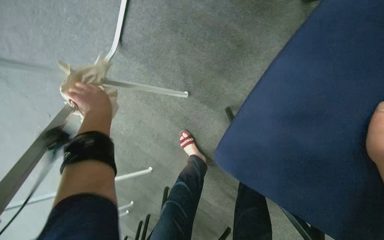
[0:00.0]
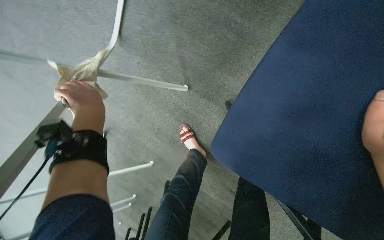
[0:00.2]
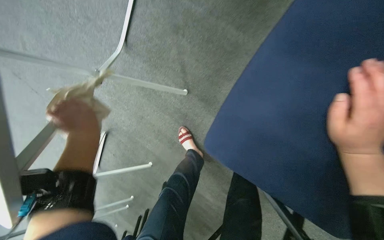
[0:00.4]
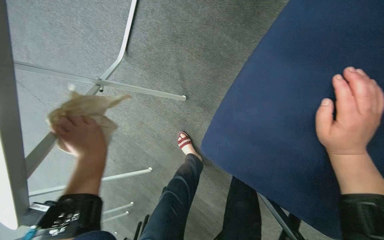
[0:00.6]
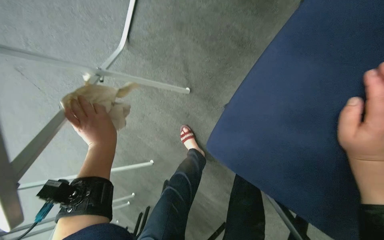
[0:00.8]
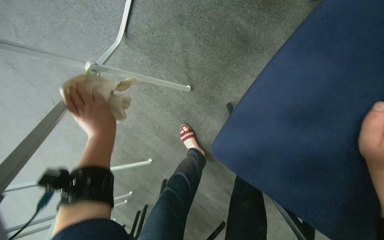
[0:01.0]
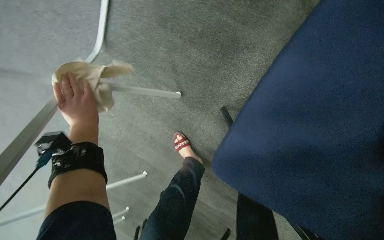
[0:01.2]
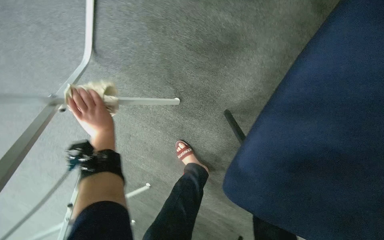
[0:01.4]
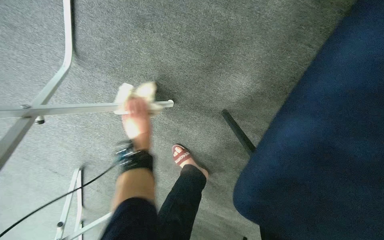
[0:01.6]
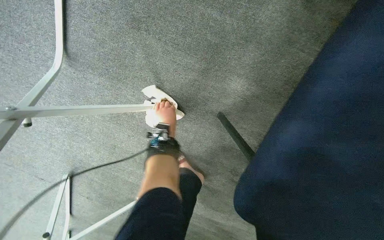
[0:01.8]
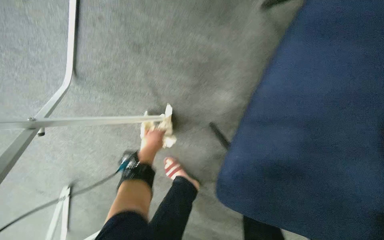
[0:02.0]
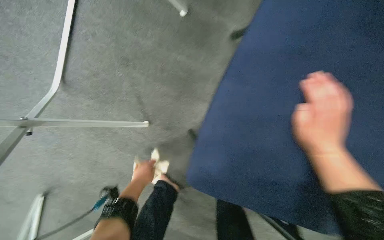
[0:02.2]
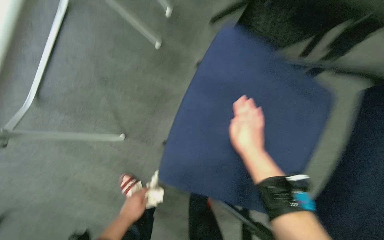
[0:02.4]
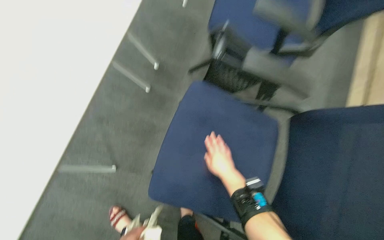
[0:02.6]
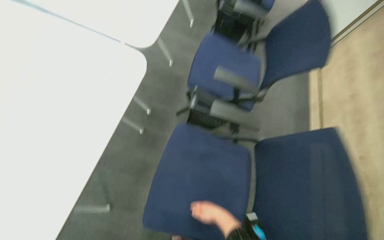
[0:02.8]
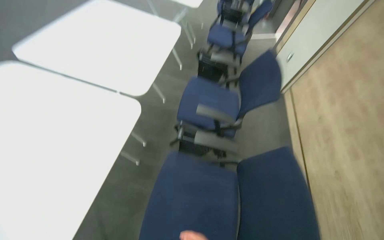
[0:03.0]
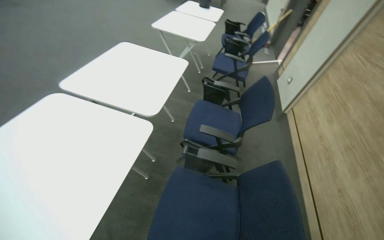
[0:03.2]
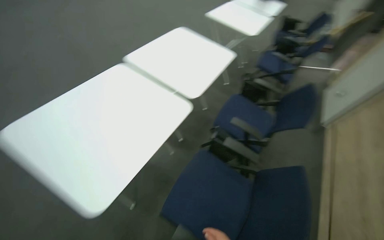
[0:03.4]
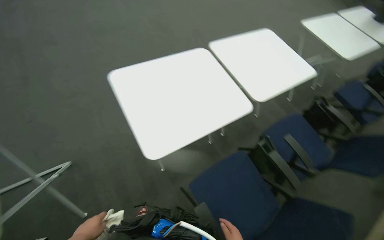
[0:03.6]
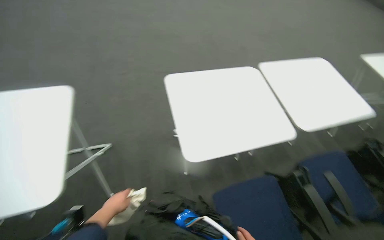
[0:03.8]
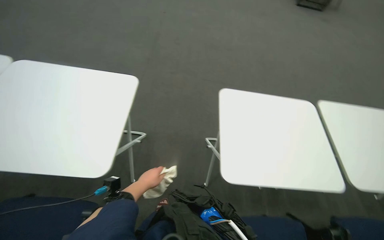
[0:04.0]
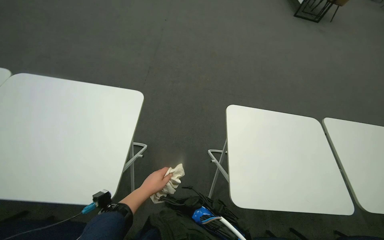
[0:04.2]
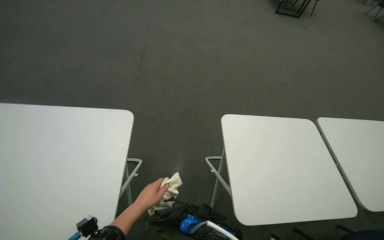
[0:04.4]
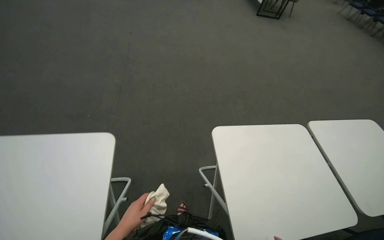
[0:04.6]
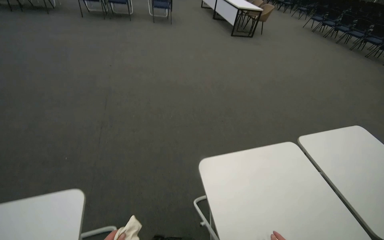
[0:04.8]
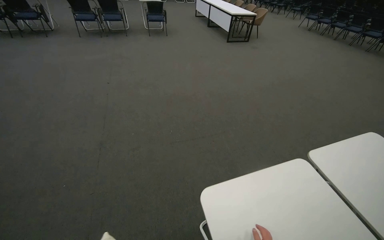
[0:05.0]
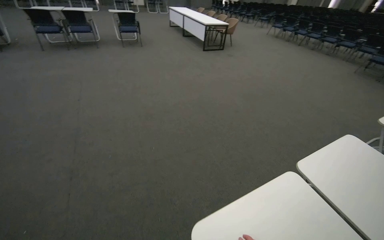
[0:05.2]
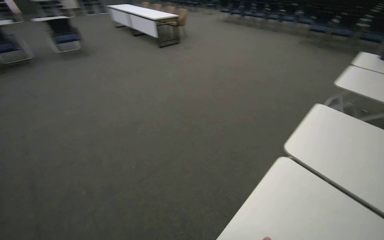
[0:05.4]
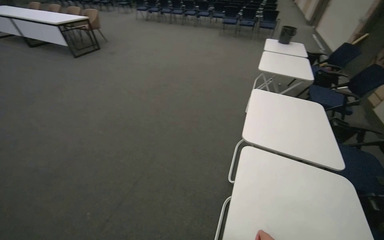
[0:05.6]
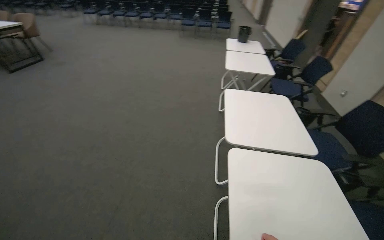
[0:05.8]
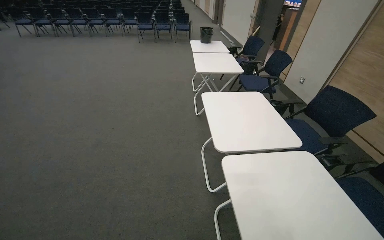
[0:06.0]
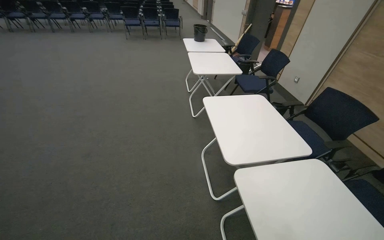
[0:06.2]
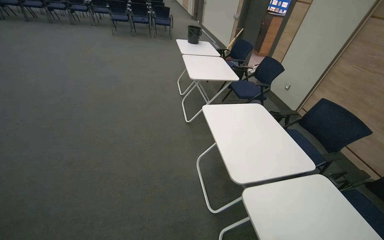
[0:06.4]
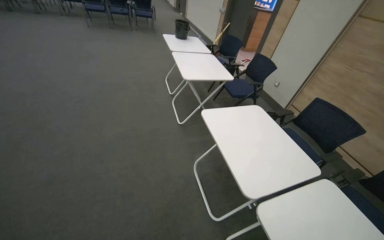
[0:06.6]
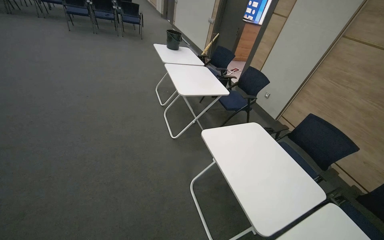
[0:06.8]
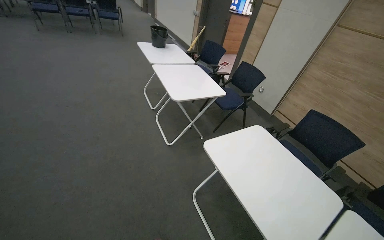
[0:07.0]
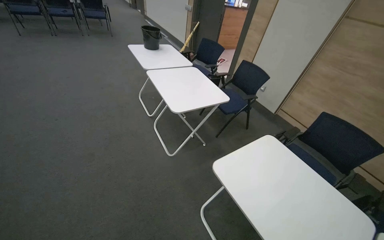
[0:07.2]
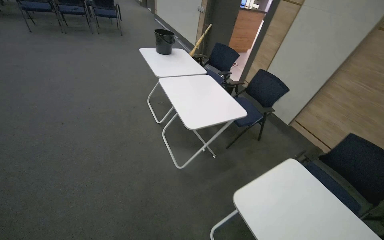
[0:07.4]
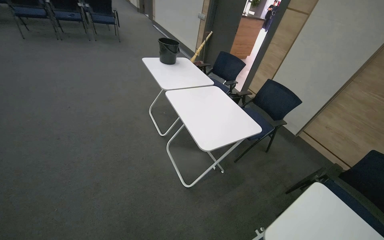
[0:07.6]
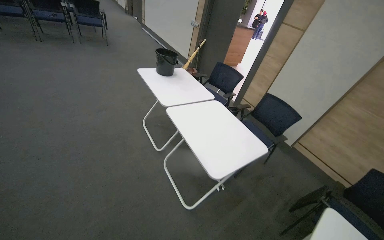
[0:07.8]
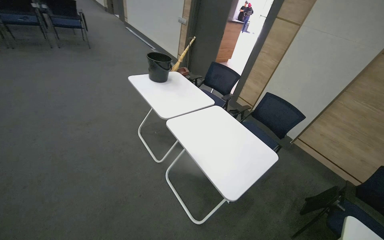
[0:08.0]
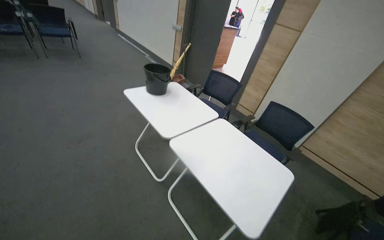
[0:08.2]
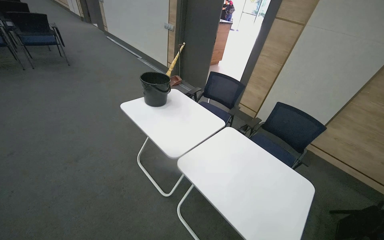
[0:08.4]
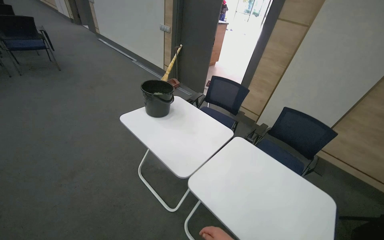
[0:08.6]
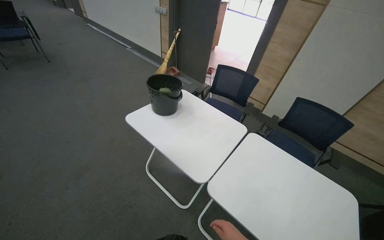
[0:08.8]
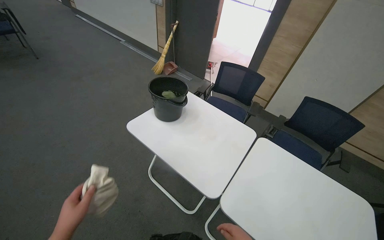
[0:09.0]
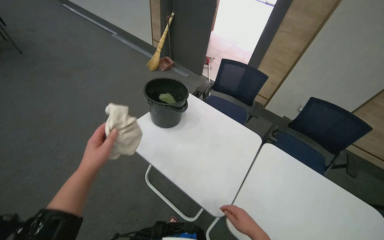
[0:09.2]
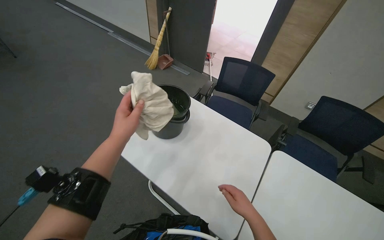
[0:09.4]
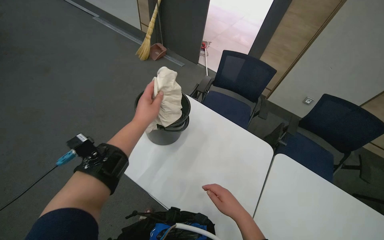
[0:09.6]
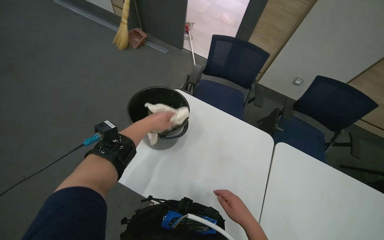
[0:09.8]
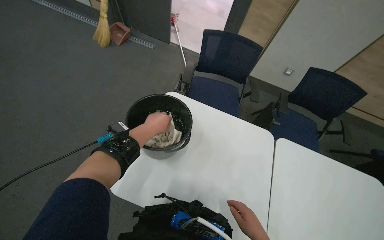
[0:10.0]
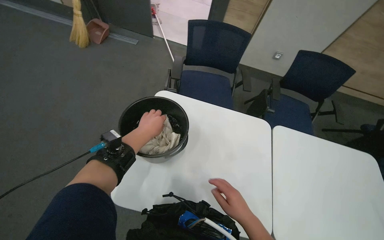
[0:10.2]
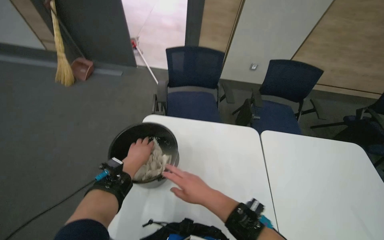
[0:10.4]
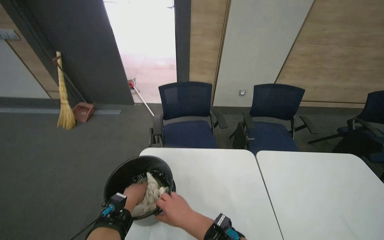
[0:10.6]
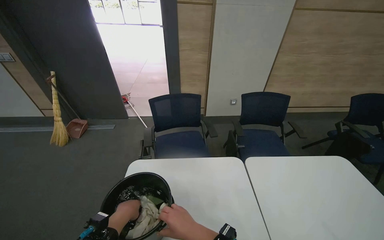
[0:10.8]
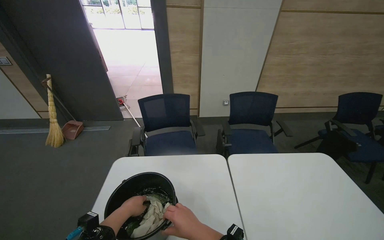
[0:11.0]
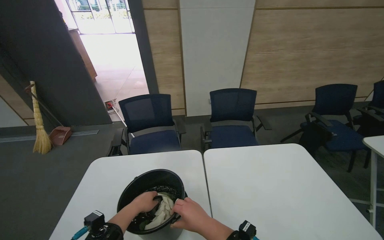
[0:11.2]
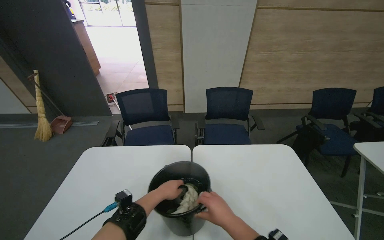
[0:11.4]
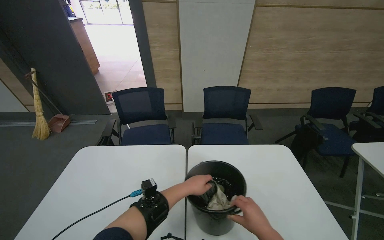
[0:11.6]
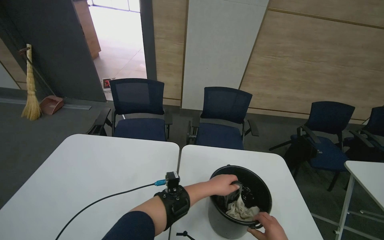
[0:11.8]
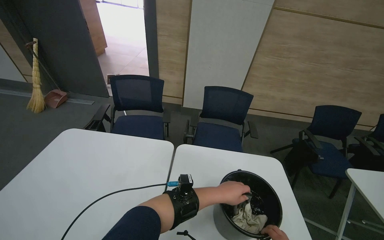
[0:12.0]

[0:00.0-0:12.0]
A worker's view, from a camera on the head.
Job: wiping surfaces.
The whole recording: Wiping conference room tables and chairs. The worker wipes down tables and chairs in the conference room, periodically rinsing the cloth.
0:00.0 to 0:01.6: The left hand shifts about 25 cm farther from the camera and to the right.
0:01.6 to 0:03.0: The camera is carried roughly 70 cm. The head rotates roughly 30 degrees to the right. The camera pitches upward, by roughly 55 degrees.
0:03.0 to 0:04.4: The camera is carried roughly 90 cm. The wearer looks approximately 70 degrees further to the left. The camera pitches upward, by about 10 degrees.
0:06.0 to 0:07.6: The camera is carried approximately 1.5 m. The wearer's head swings roughly 25 degrees to the right.
0:07.6 to 0:09.0: The camera is carried about 1 m. The head rotates roughly 20 degrees to the right.
0:09.0 to 0:10.4: The head travels about 40 cm. The wearer's head swings approximately 30 degrees to the right. The wearer looks approximately 10 degrees further downward.
0:10.4 to 0:12.0: The wearer moves to the right, about 50 cm. The view tips upward by approximately 15 degrees.

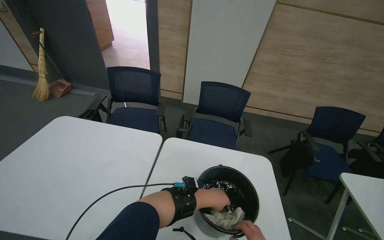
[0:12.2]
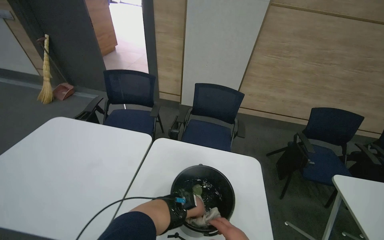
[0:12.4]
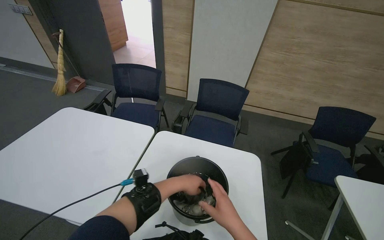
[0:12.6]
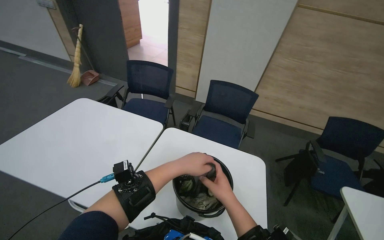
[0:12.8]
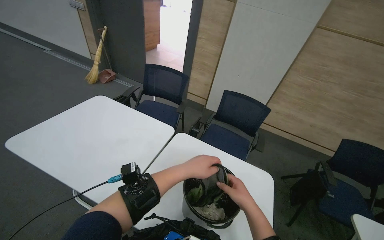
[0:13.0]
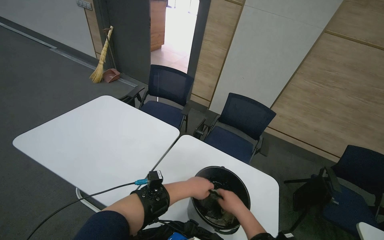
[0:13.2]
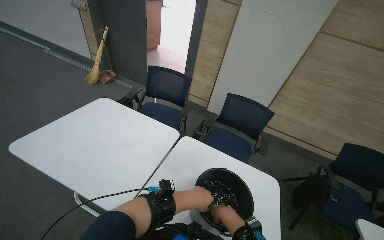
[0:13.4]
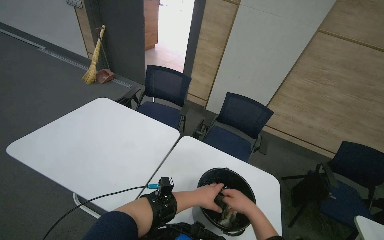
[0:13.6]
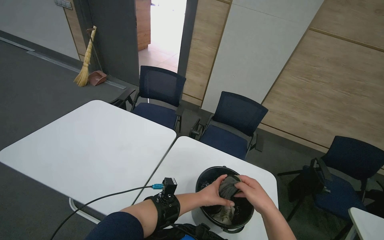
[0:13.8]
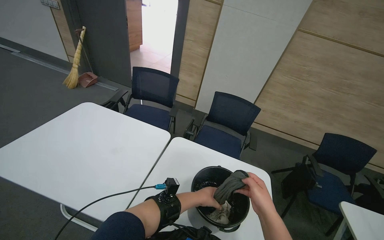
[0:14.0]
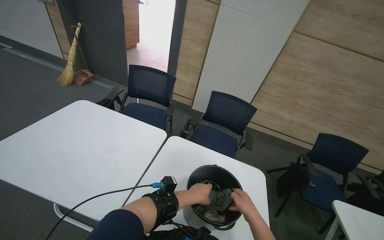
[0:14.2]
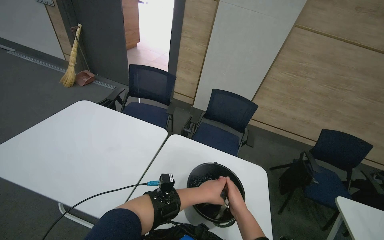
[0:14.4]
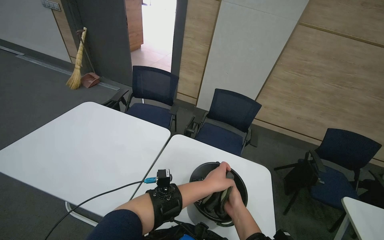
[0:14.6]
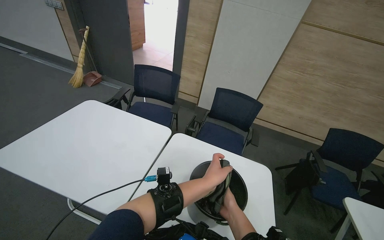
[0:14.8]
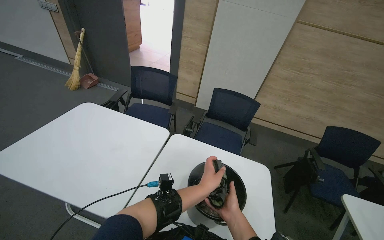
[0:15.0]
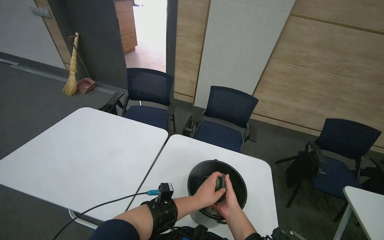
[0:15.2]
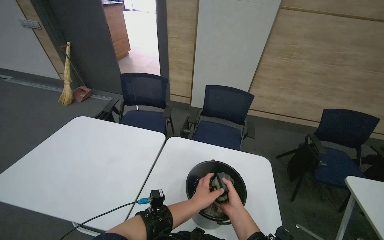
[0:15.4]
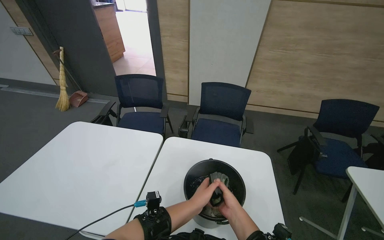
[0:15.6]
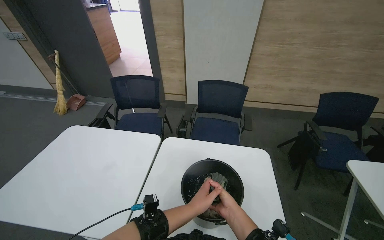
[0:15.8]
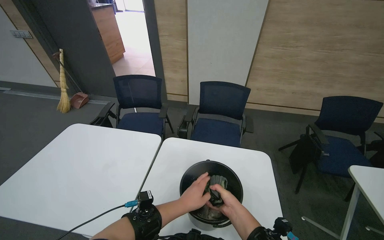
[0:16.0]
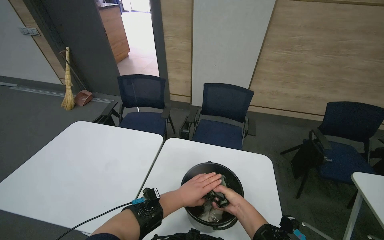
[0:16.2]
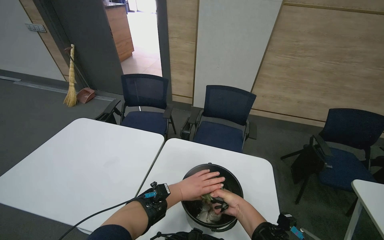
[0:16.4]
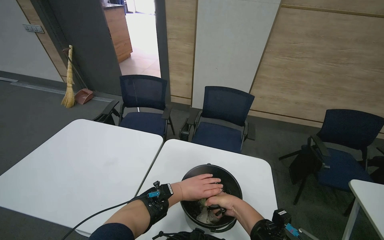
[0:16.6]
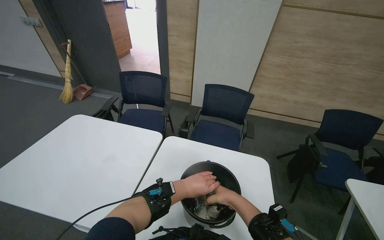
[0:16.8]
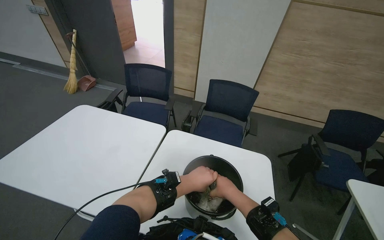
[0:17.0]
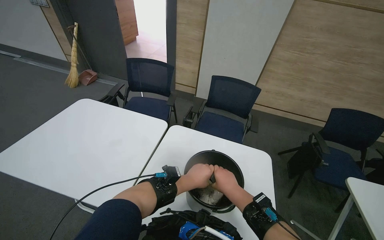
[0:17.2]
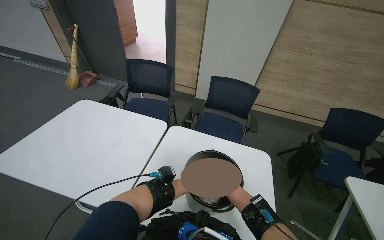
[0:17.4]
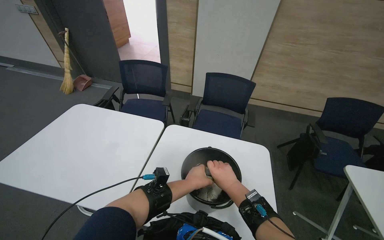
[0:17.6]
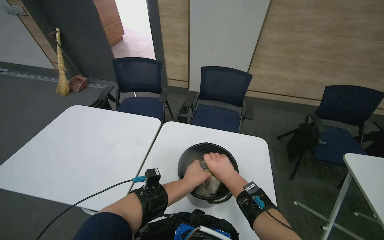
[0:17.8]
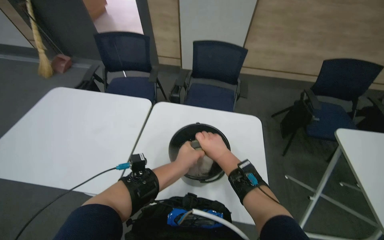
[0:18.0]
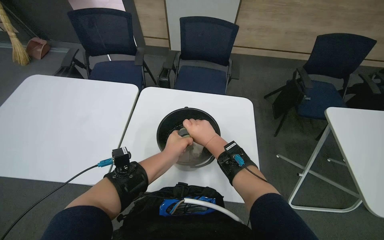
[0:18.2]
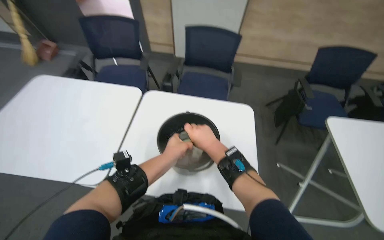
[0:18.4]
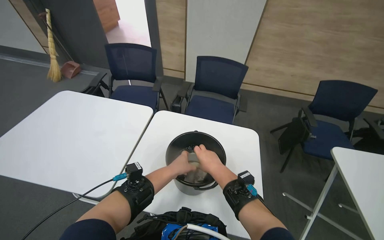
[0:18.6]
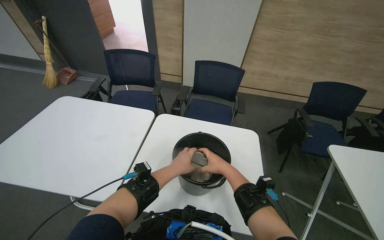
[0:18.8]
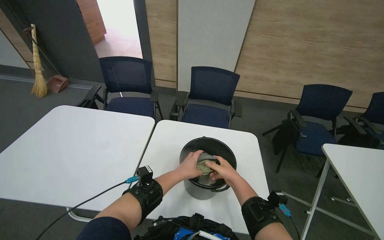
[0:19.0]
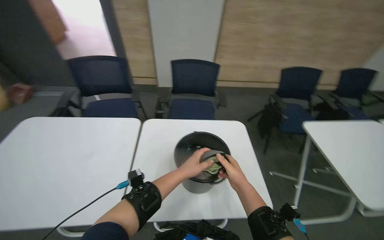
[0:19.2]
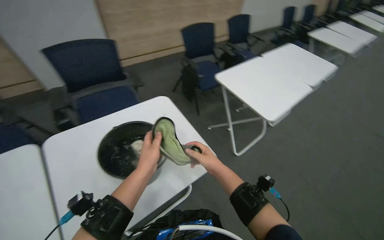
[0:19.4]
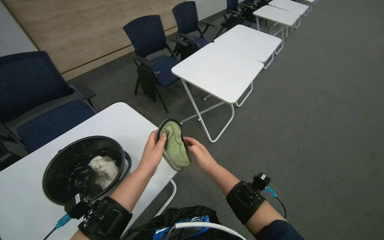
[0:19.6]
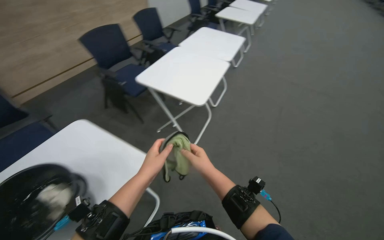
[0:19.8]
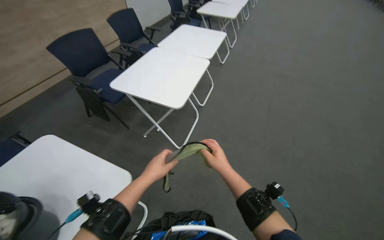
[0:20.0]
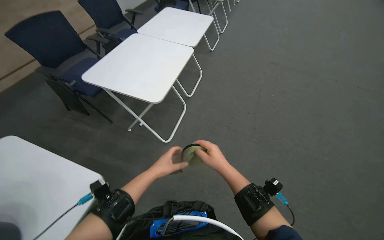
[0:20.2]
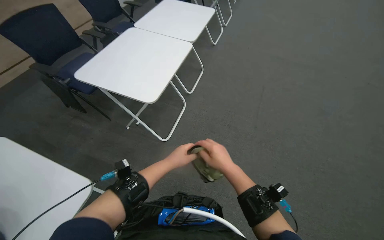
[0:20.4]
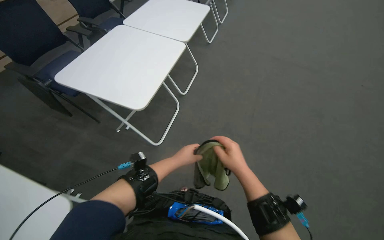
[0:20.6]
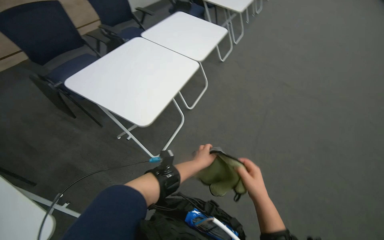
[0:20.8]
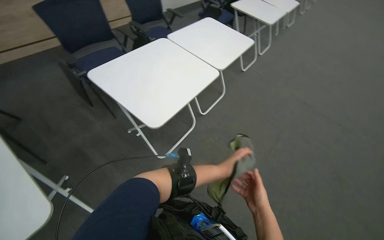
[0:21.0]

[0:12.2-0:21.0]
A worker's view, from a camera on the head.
Job: wiping surfaces.
The whole recording: Wiping conference room tables and chairs. The worker wipes down tables and chairs in the conference room, periodically rinsing the cloth.
0:12.2 to 0:13.6: The left hand swings nearer and farther, roughly 20 cm each way, with 2 reversals.
0:15.2 to 0:16.6: The hands stay close to where they were, moving slightly.
0:16.6 to 0:18.0: The view tilts some 15 degrees downward.
0:18.0 to 0:19.6: The wearer's head swings some 65 degrees to the right.
0:19.6 to 0:21.0: The head travels about 50 cm.
